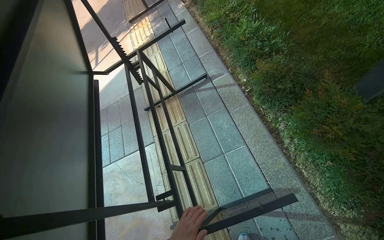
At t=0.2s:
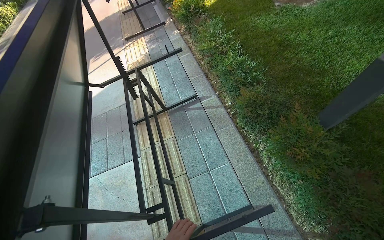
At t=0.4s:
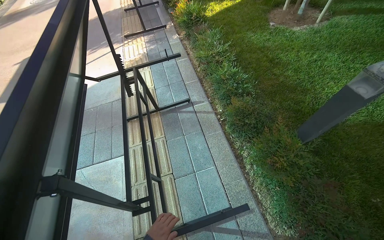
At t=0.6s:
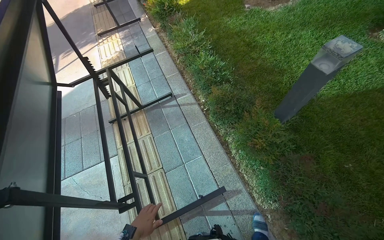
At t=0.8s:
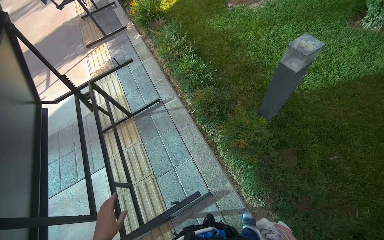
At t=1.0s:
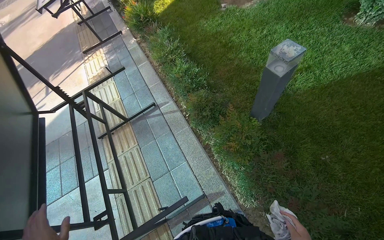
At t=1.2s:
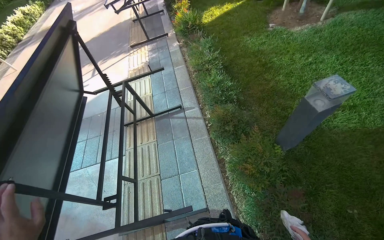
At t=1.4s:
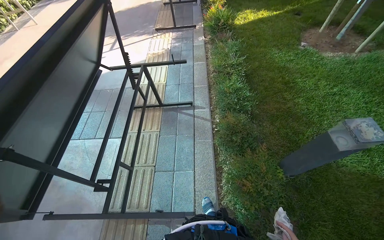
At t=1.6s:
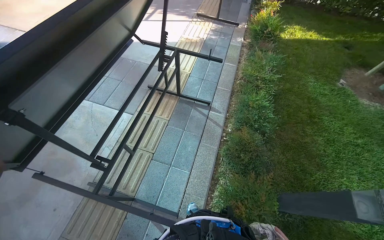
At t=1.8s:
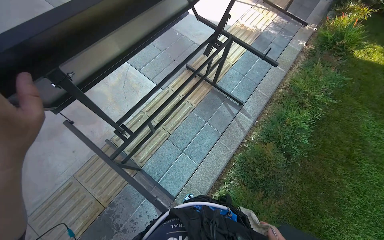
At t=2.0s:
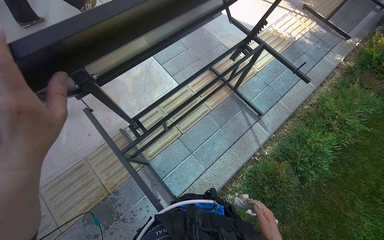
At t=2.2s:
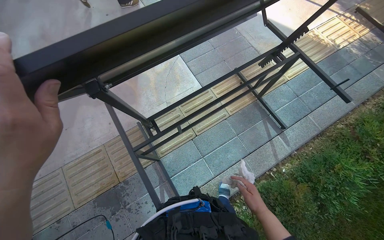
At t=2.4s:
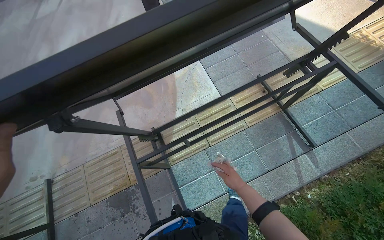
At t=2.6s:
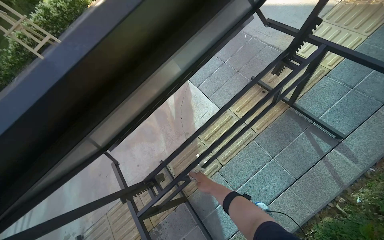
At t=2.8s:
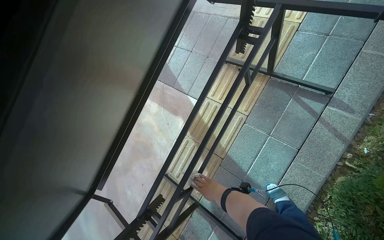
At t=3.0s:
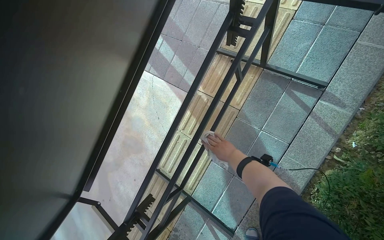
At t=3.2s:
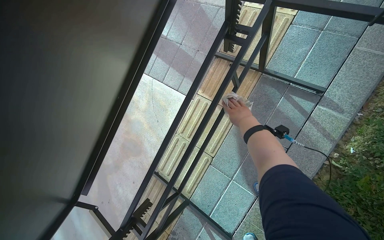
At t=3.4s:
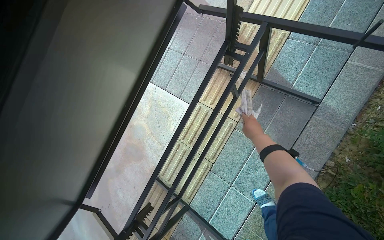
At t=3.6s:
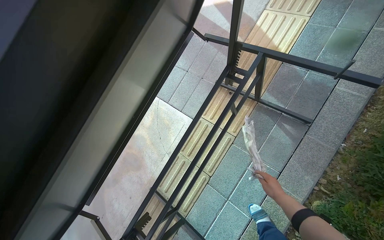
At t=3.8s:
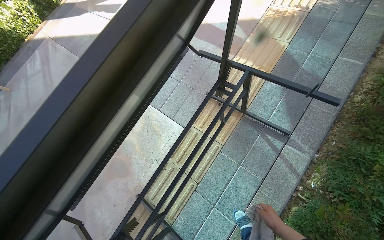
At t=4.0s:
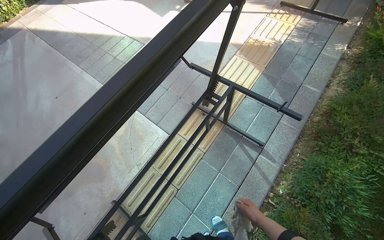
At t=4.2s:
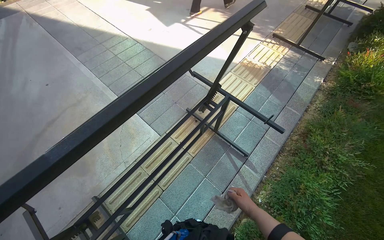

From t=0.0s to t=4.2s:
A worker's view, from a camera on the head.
Job: wiping surfaces.
The whole recording: Wiping table structure. The worker wipes the metal structure of a black table with a white cloth.
From t=1.4s to t=2.8s: The camera travels roughly 70 cm. The wearer's head swings approximately 45 degrees to the left.
From t=2.8s to t=4.2s: The view swings approximately 20 degrees to the right. The wearer looks approximately 15 degrees further upward.

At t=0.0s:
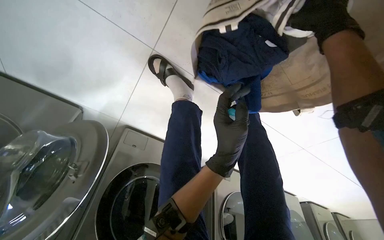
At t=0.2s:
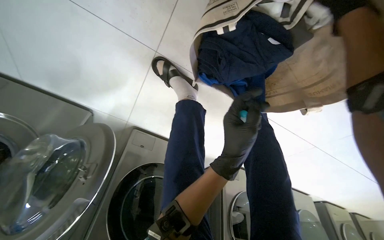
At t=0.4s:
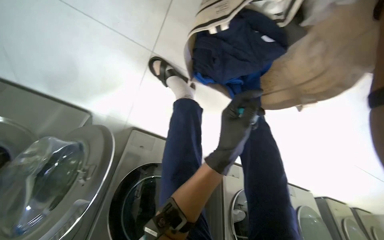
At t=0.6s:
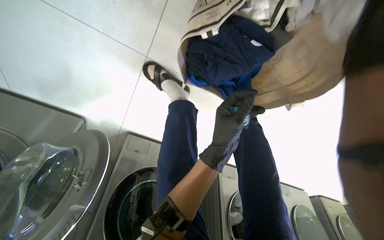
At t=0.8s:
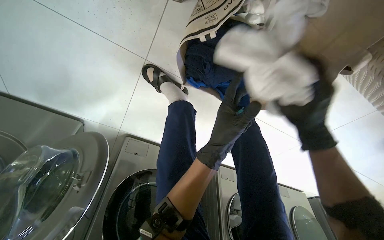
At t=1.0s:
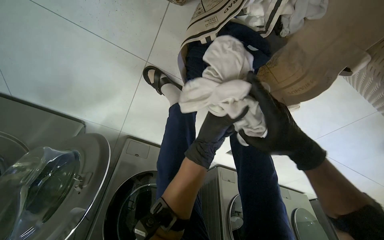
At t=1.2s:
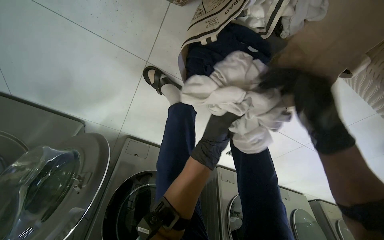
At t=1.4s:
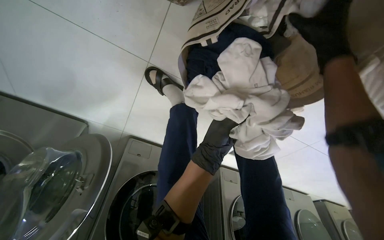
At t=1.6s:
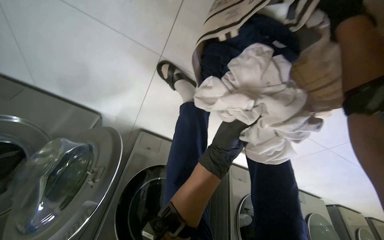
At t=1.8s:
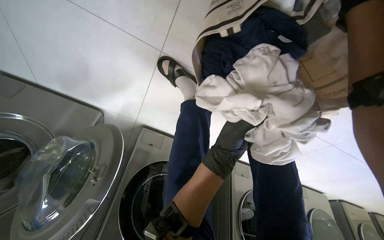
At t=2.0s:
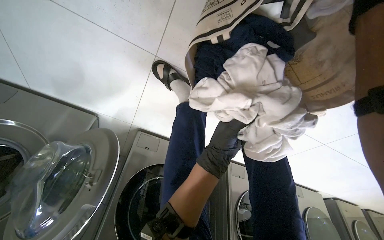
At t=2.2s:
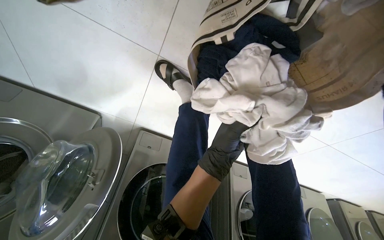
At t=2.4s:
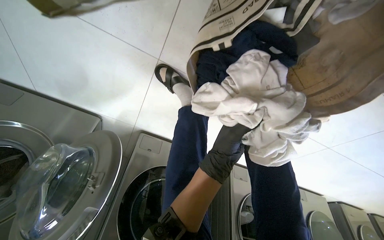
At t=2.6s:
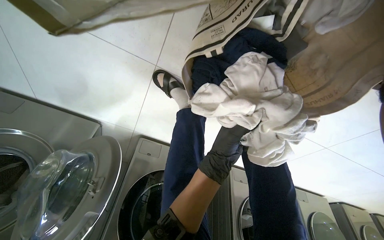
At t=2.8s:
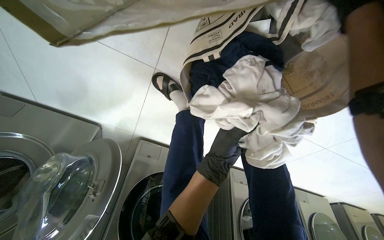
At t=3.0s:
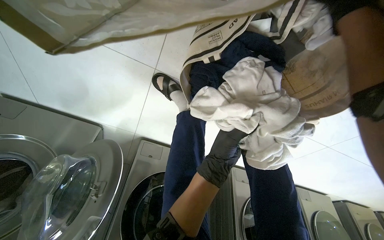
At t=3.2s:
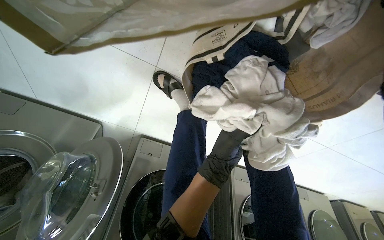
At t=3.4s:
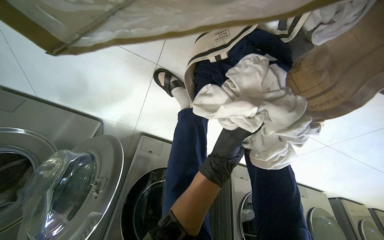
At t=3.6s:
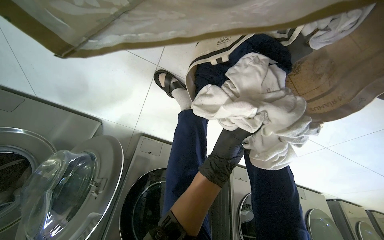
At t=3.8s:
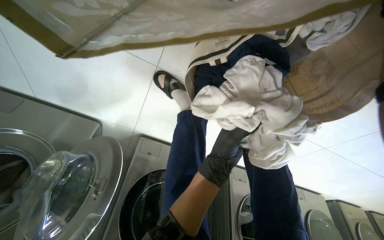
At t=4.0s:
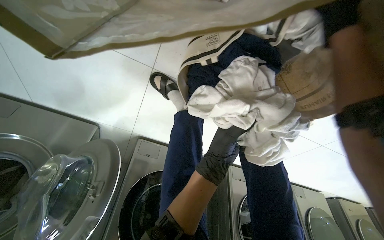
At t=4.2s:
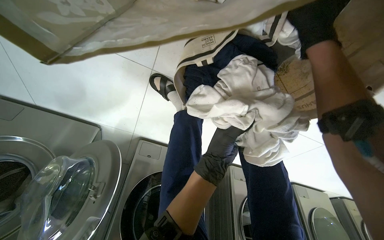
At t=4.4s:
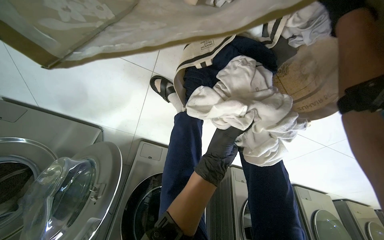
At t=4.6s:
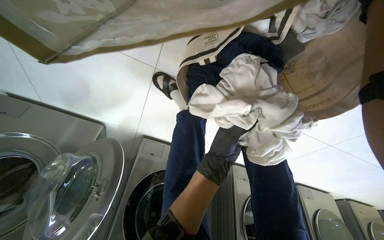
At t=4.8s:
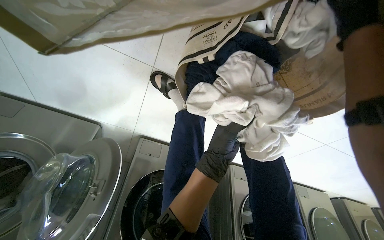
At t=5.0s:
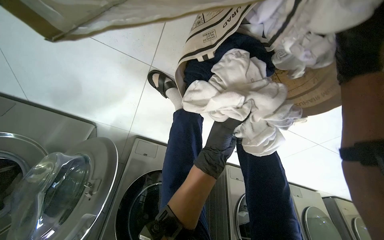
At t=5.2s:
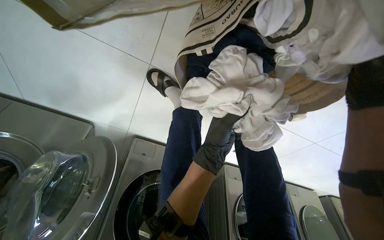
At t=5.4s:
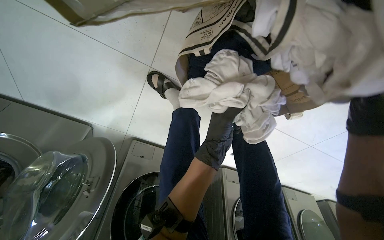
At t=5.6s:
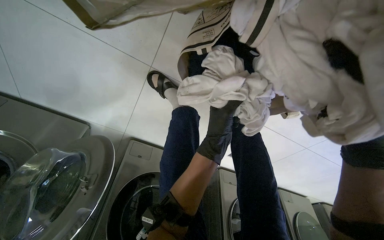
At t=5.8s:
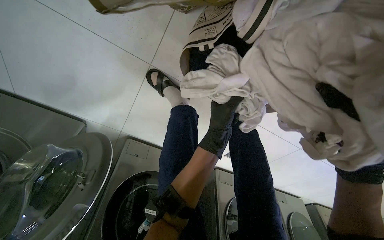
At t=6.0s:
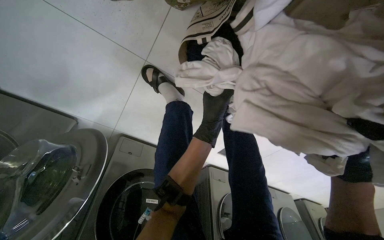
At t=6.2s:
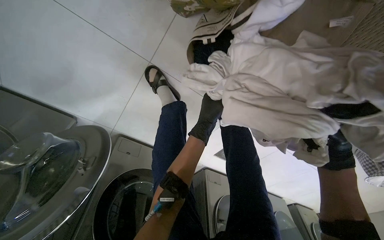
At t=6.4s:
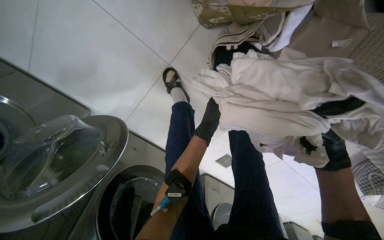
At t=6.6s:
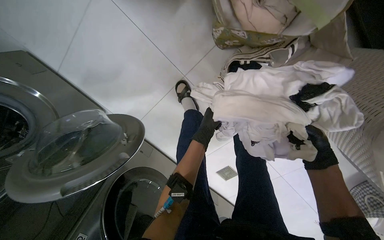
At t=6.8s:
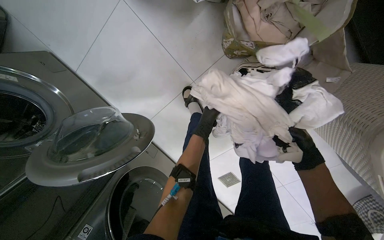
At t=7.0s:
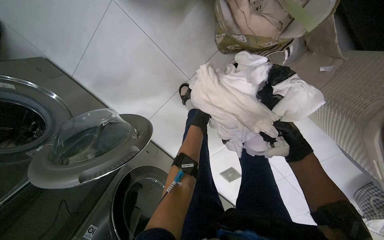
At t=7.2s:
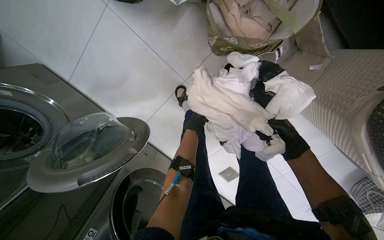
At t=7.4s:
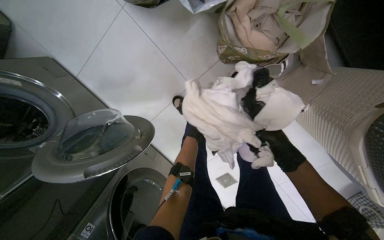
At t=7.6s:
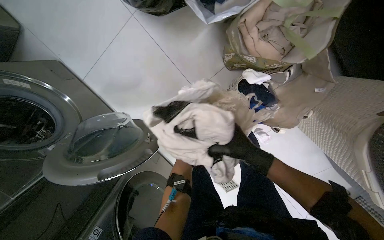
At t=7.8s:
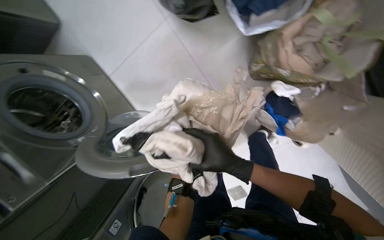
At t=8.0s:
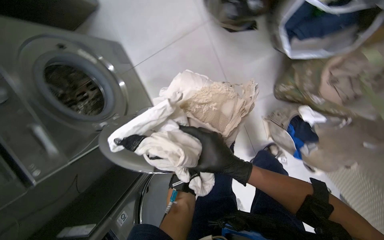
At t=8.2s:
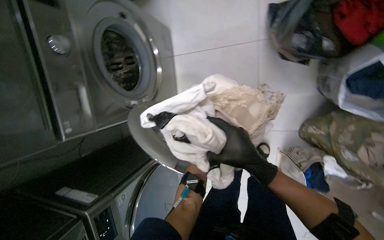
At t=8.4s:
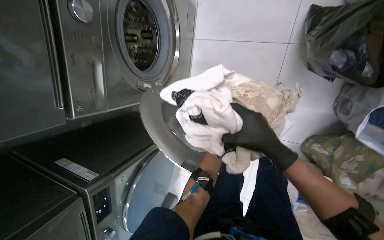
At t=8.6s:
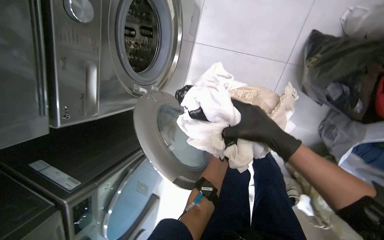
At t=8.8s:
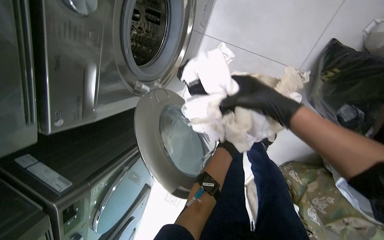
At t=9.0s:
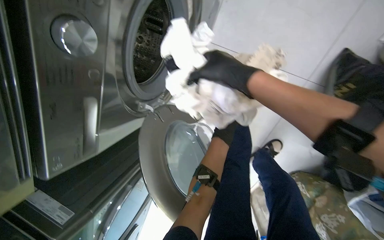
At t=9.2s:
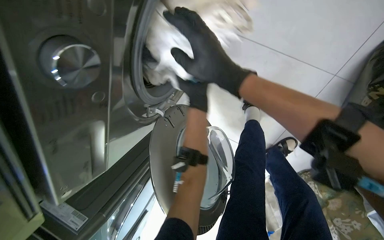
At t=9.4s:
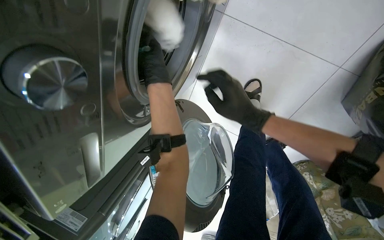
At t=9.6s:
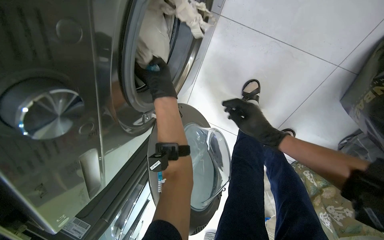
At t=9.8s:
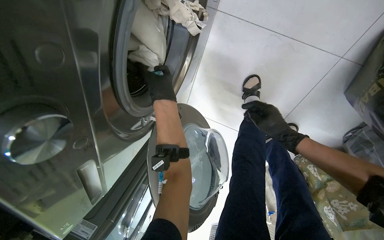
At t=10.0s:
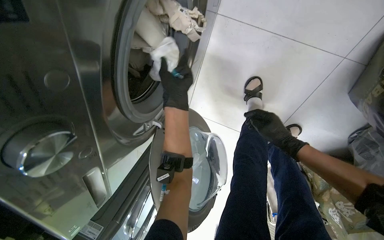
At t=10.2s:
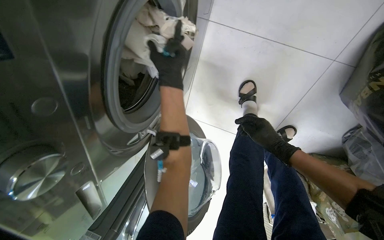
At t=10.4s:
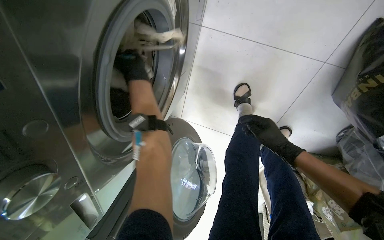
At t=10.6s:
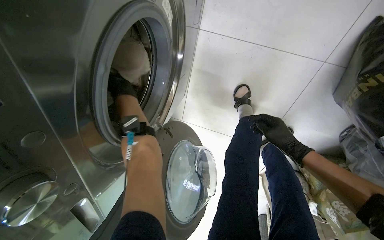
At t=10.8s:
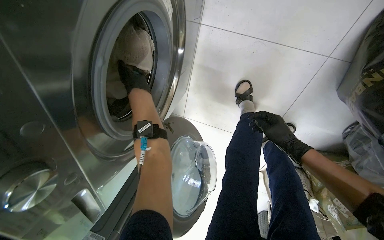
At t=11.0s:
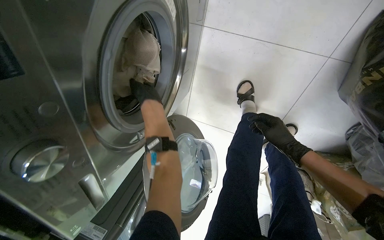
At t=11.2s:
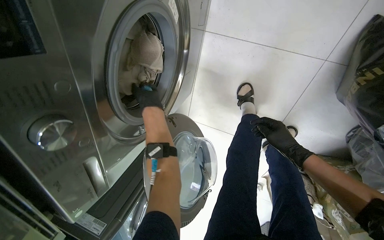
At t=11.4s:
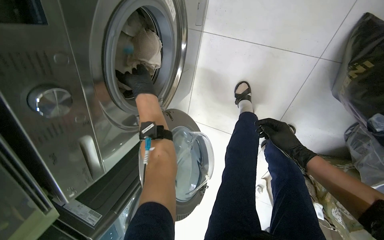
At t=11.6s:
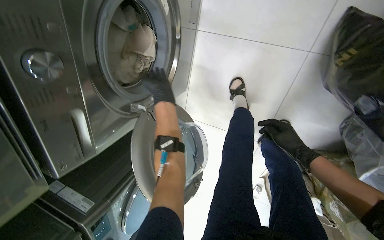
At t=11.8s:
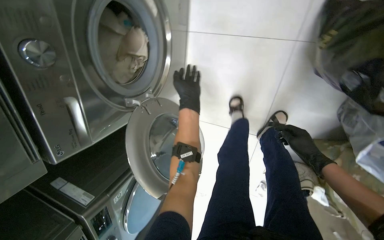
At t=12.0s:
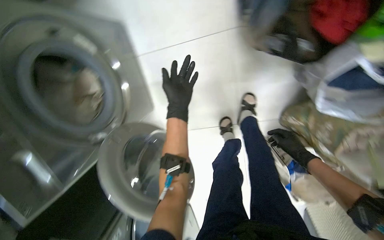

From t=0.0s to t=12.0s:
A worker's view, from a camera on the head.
Job: managing laundry.
The whole recording: Loading and starting washing machine. The worker loads clothes into the washing machine and starts the cycle.
From t=6.0s to t=7.6s: The camera is carried some 40 cm. The camera pitches upward, by roughly 20 degrees.
From t=7.6s to t=9.0s: The camera travels approximately 70 cm. The camera pitches downward, by roughly 15 degrees. Everything in view rotates roughly 60 degrees clockwise.
From t=9.0s to t=10.4s: The camera pitches downward, by approximately 15 degrees. The right hand shifts roughly 30 cm farther from the camera and to the right.
From t=10.4s to t=12.0s: The camera is carried about 50 cm. The view tips upward by roughly 20 degrees.

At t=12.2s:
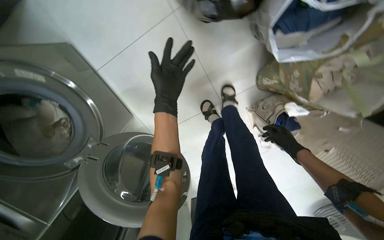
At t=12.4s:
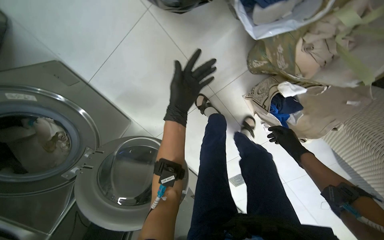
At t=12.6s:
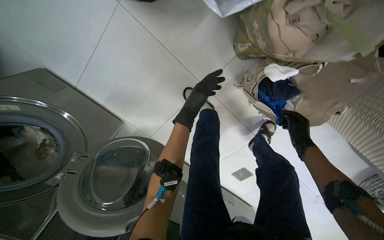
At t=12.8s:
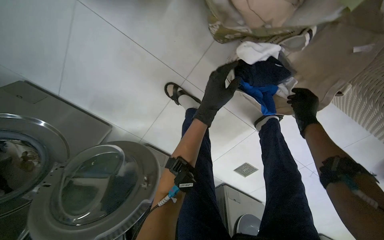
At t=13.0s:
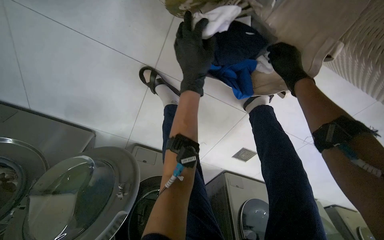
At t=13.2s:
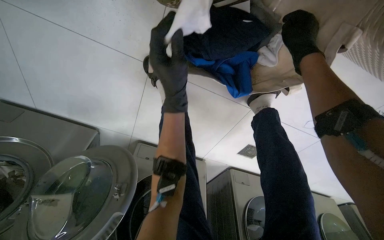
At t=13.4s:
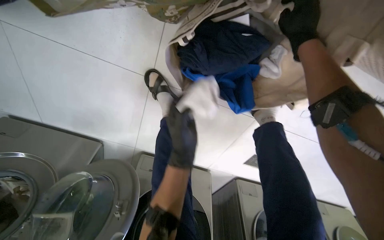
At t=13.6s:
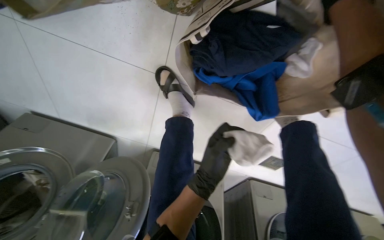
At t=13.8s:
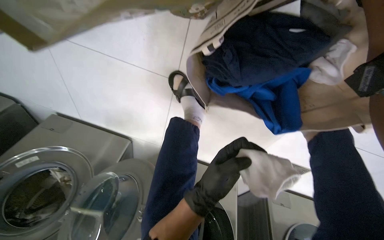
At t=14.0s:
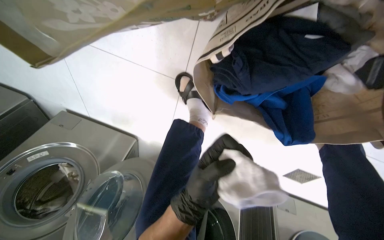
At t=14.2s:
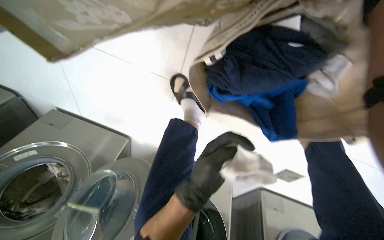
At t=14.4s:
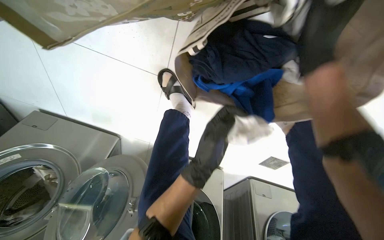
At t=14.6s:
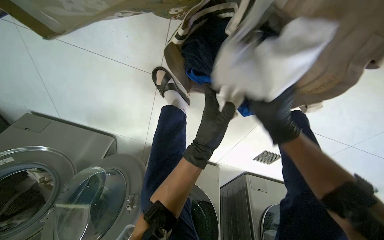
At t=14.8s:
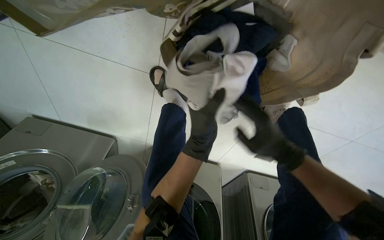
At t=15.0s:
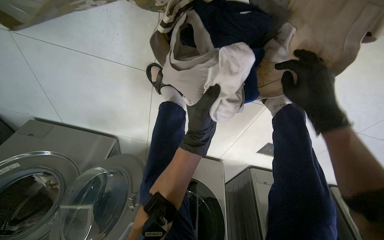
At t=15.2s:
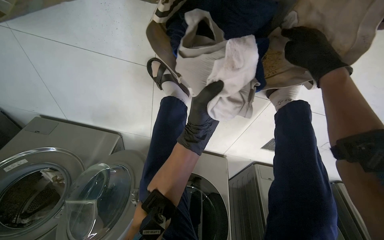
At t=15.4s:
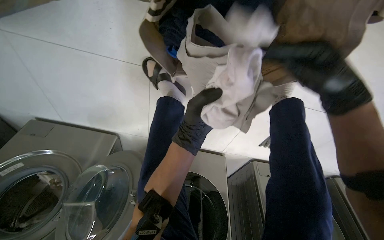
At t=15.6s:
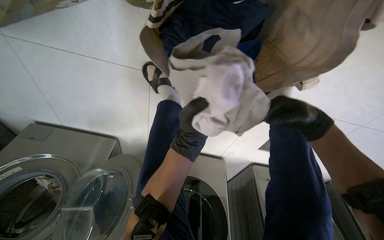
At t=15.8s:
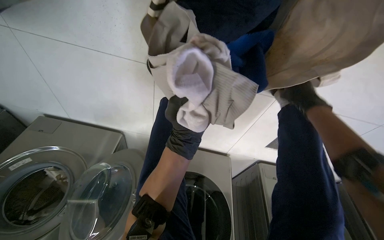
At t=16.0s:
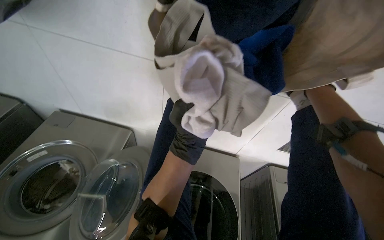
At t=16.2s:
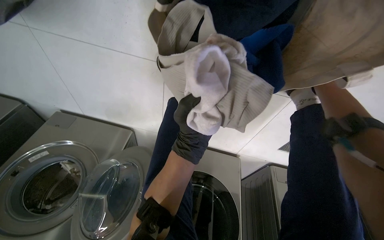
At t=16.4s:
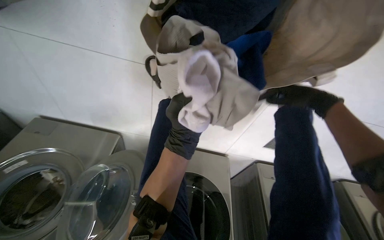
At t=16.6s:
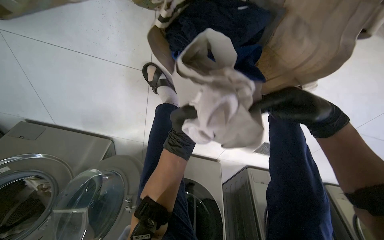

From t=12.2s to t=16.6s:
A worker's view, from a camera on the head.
Job: managing laundry.
The whole recording: Loading and starting washing machine. The worker loads clothes into the washing machine and starts the cycle.
From t=12.2s to t=13.6s: The camera is carried roughly 70 cm. The camera is aimed some 30 degrees further to the left. The view tilts about 15 degrees downward. Everything in view rotates some 25 degrees counterclockwise.
From t=15.2s to t=16.6s: The right hand swings nearer and farther, roughly 15 cm each way, with 2 reversals. Meanwhile the left hand heads farther from the camera, covering some 15 cm.
